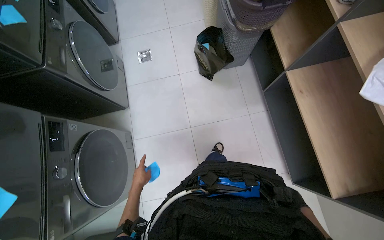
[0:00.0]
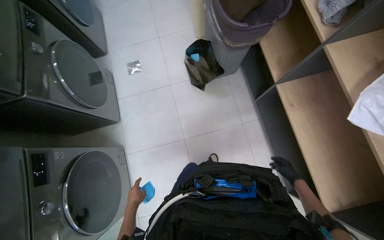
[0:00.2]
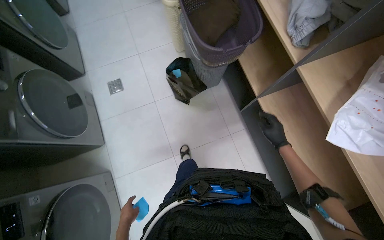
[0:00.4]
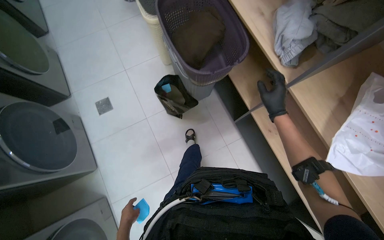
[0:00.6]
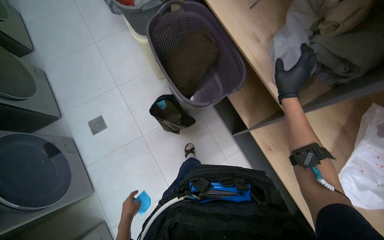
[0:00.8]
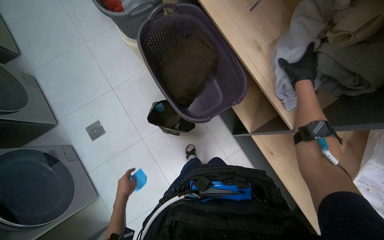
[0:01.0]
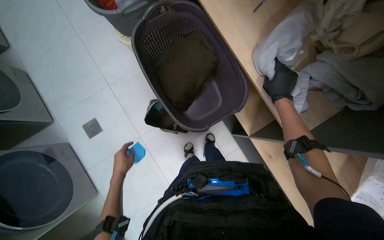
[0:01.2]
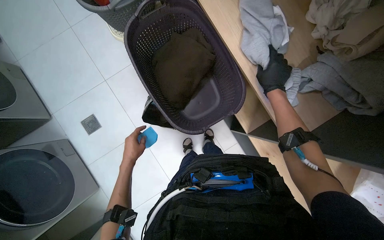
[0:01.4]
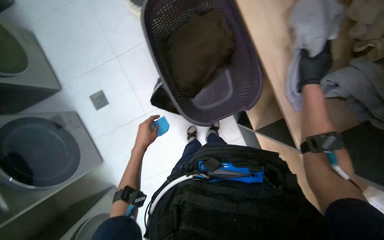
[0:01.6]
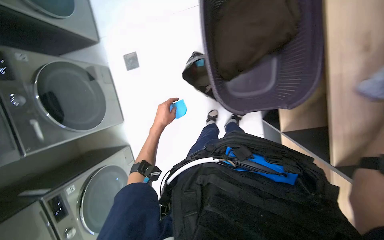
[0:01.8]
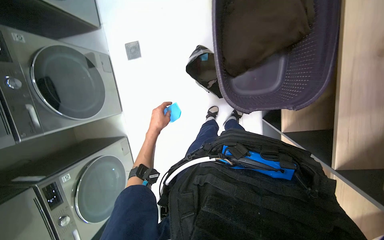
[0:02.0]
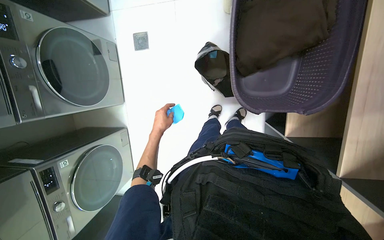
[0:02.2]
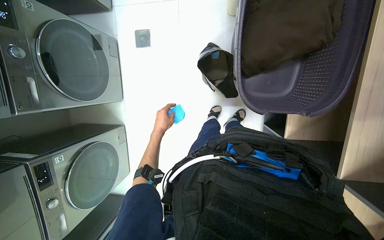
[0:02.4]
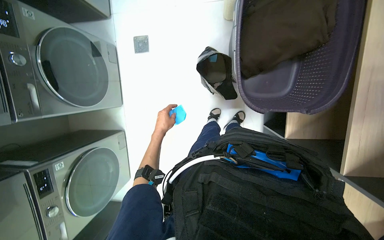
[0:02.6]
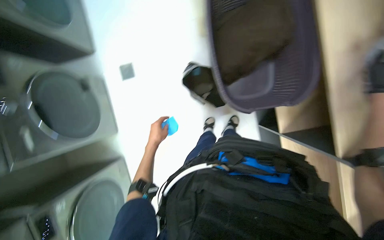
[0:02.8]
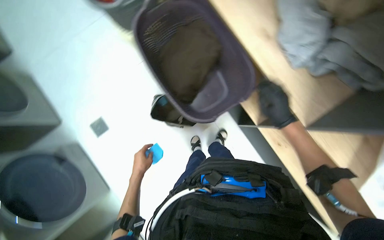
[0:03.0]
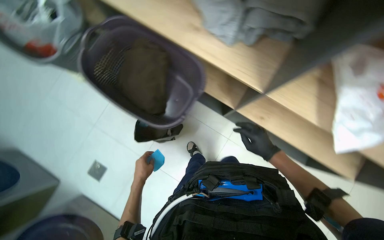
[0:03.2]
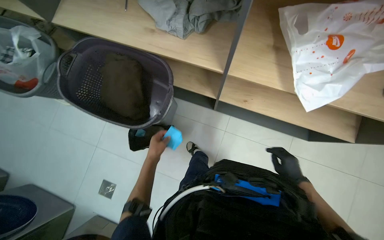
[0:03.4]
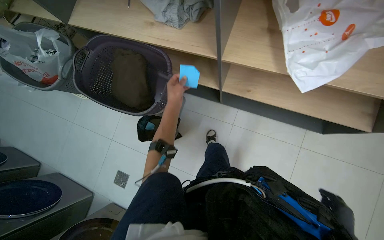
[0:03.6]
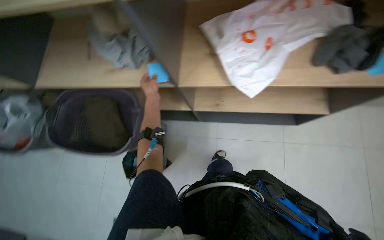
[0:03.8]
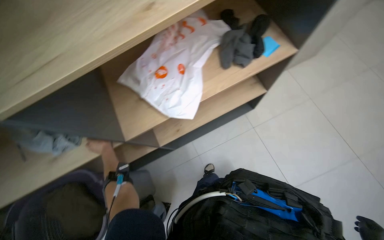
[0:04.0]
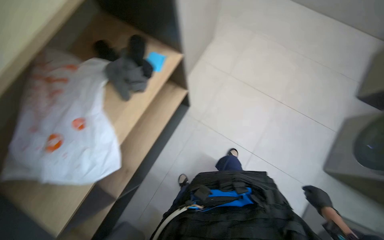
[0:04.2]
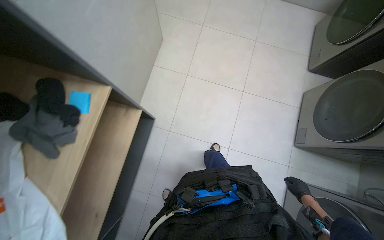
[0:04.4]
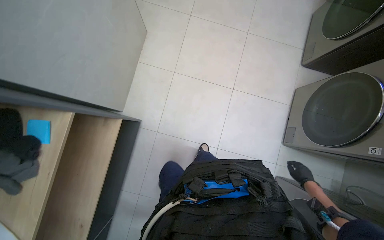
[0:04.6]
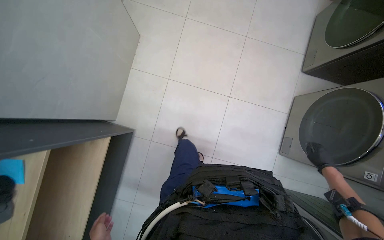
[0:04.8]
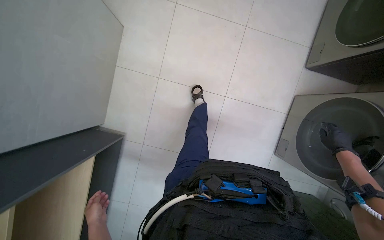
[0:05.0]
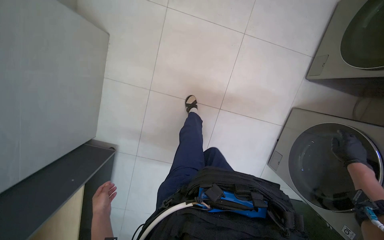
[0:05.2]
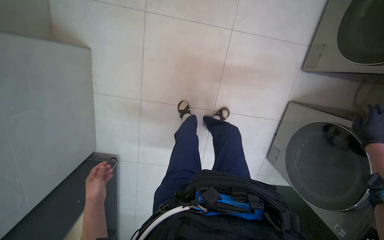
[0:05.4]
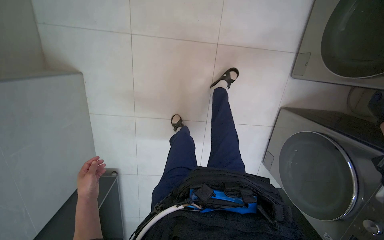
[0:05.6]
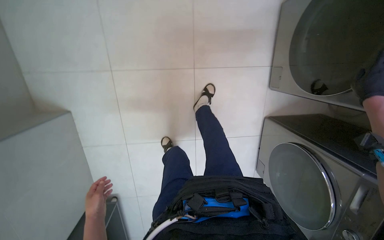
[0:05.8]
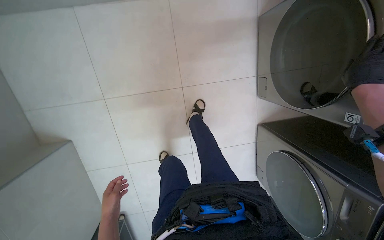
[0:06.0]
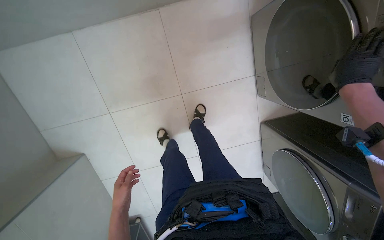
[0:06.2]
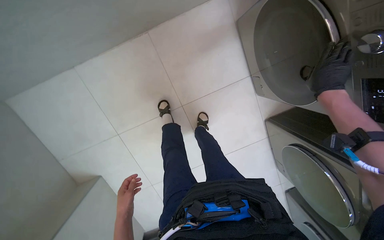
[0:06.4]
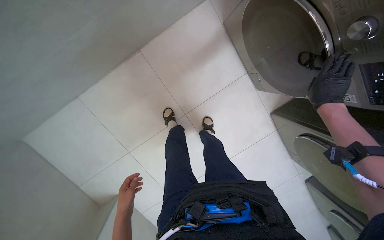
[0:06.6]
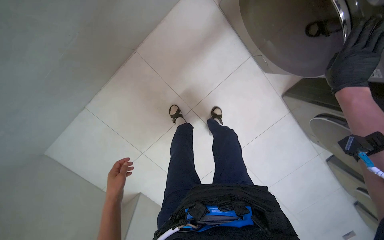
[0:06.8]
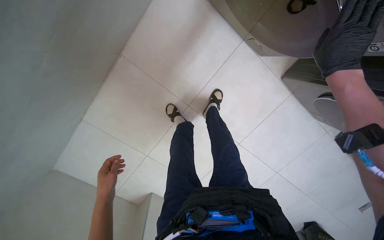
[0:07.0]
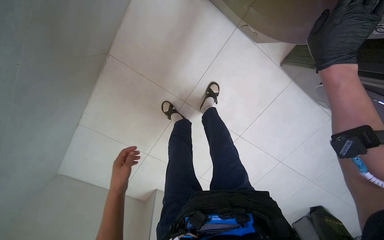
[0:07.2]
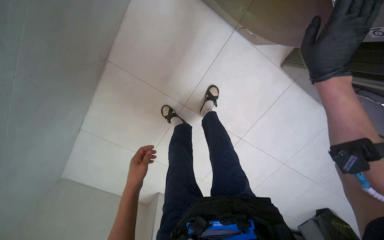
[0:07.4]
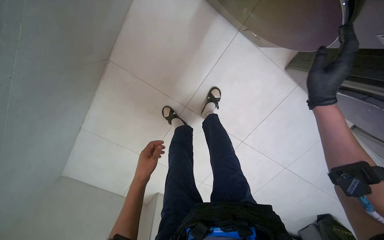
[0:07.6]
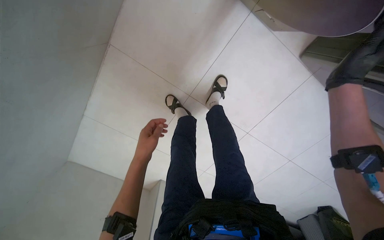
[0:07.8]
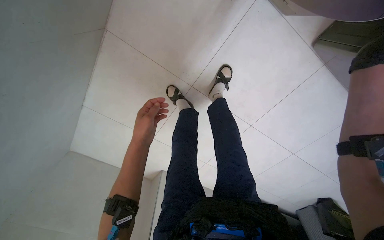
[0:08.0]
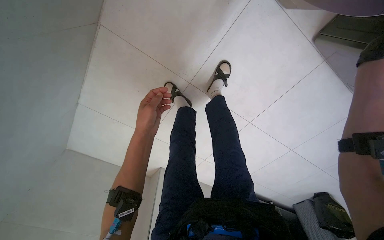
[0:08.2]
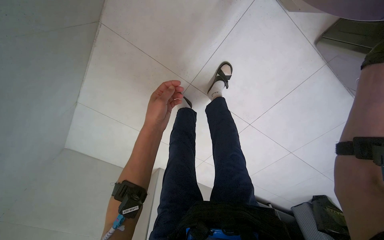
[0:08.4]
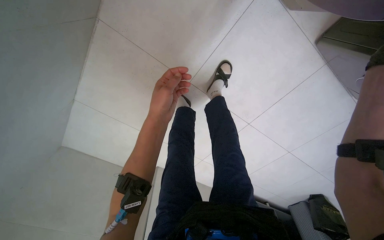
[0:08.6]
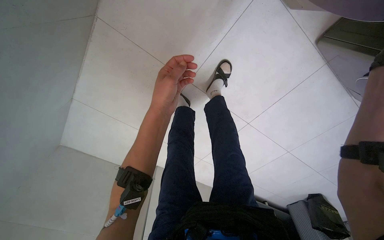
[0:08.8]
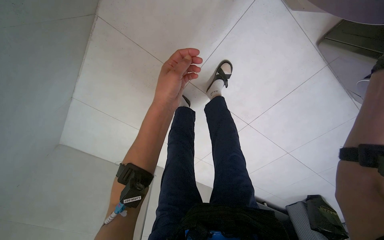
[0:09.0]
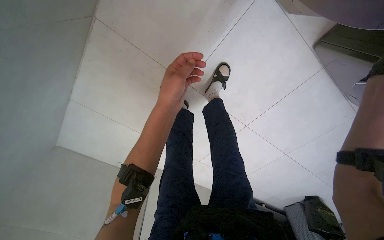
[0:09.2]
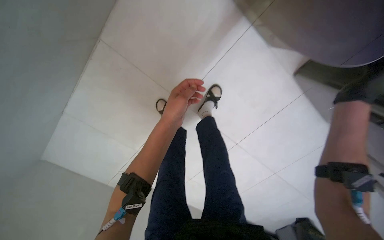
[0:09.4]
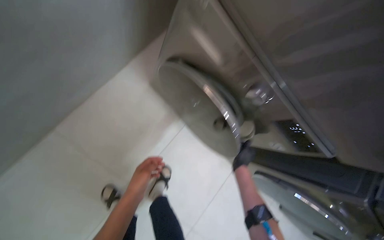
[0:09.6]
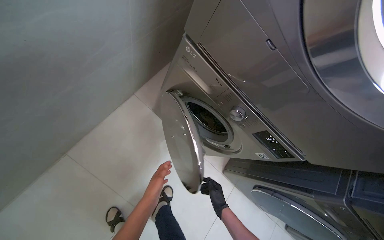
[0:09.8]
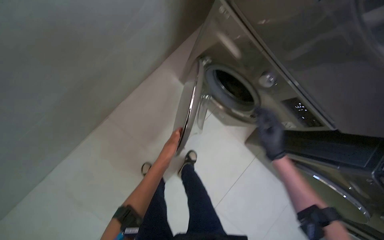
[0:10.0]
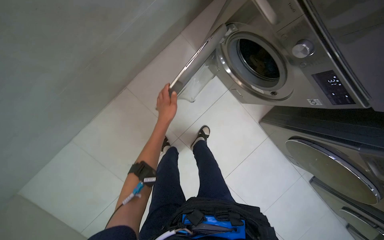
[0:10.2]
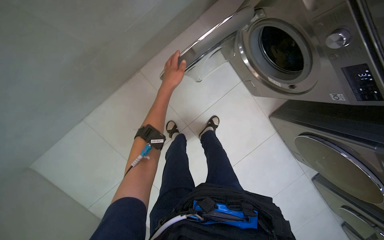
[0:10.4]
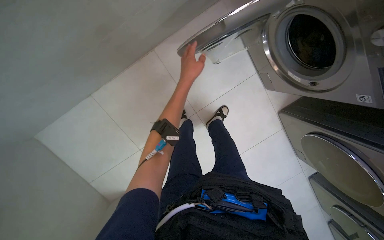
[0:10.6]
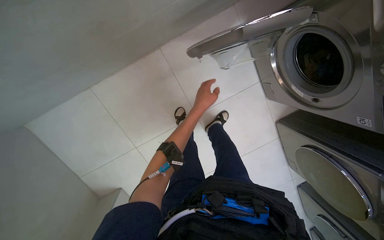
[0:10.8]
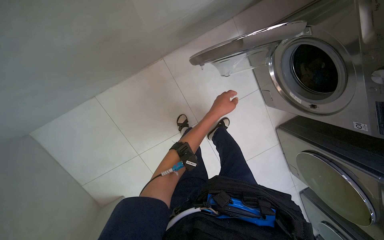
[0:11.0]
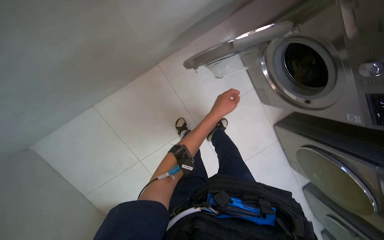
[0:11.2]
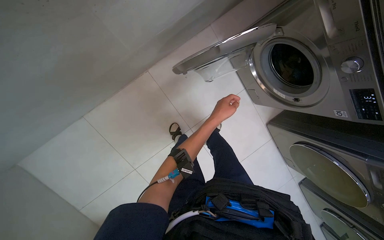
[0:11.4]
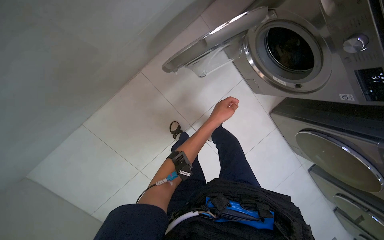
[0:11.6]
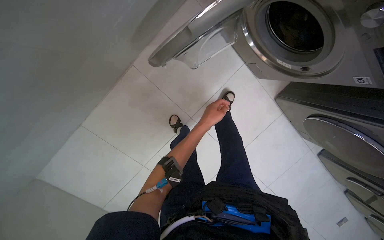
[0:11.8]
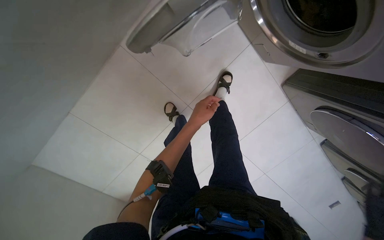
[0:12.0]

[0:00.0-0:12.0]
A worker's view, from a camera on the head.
Job: managing laundry.
The whole recording: Processing laundry. The worker prepares detergent, sorts clothes, loads them into washing machines, and operates the controls.
0:00.0 to 0:01.6: The wearer moves roughly 80 cm. The view tilts some 15 degrees downward.
0:03.0 to 0:04.4: The camera is carried about 50 cm. The wearer looks approximately 80 degrees further to the right. The view tilts about 25 degrees upward.
0:04.4 to 0:06.0: The camera travels about 80 cm. The view tilts some 15 degrees downward.
0:07.6 to 0:09.0: The left hand heads up the picture, nearer to the camera and to the right, covering roughly 25 cm.
0:09.0 to 0:10.4: The view tips upward by about 25 degrees.
0:10.4 to 0:12.0: The camera pitches downward, by some 15 degrees. The left hand goes about 15 cm down the picture.

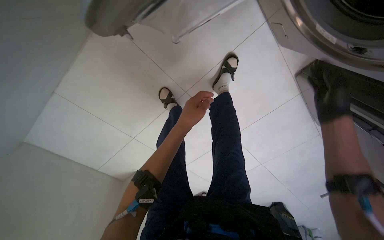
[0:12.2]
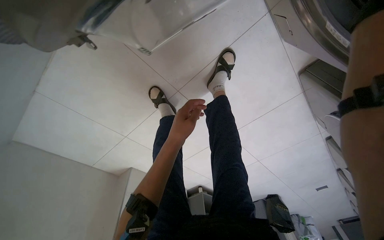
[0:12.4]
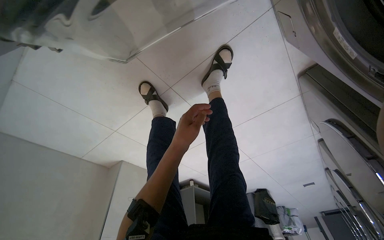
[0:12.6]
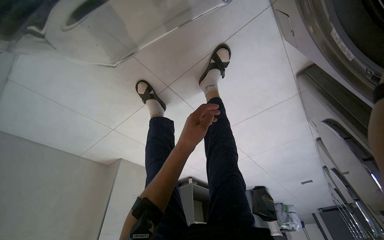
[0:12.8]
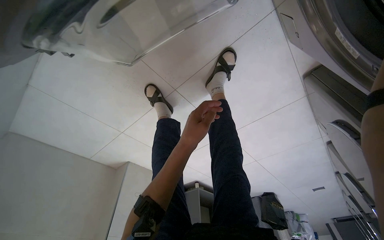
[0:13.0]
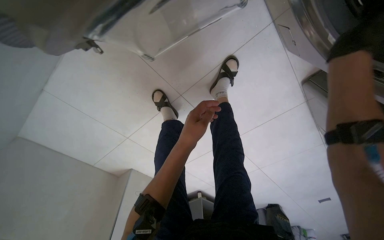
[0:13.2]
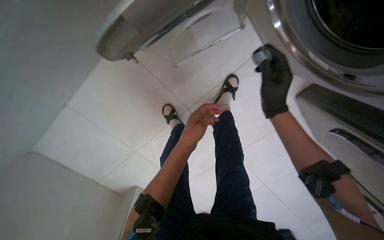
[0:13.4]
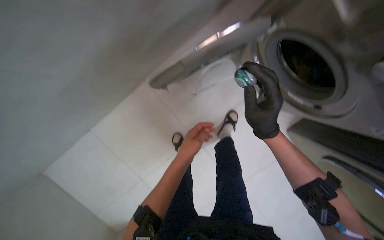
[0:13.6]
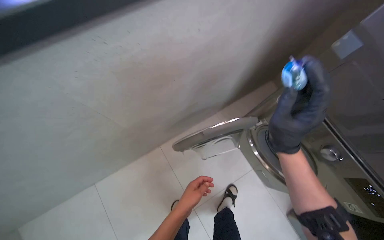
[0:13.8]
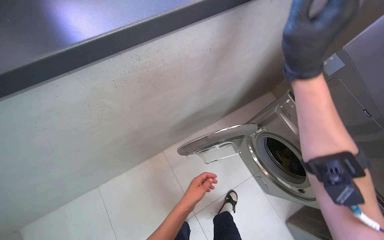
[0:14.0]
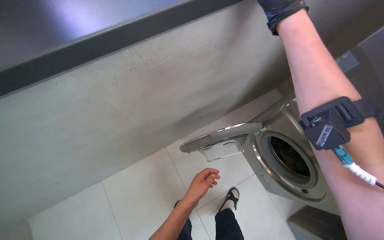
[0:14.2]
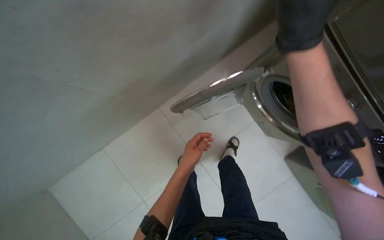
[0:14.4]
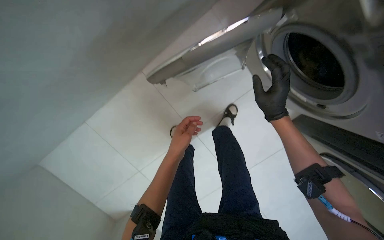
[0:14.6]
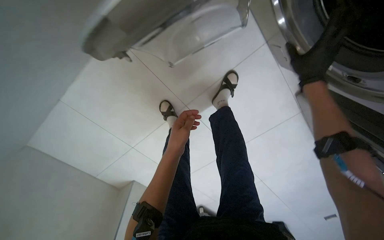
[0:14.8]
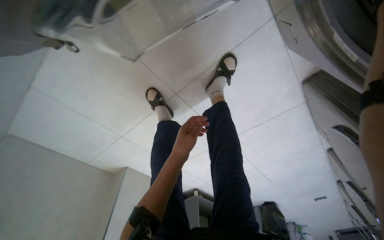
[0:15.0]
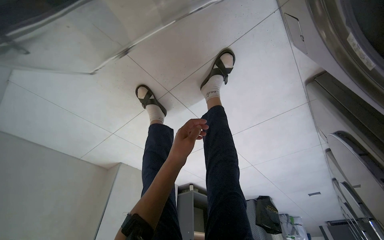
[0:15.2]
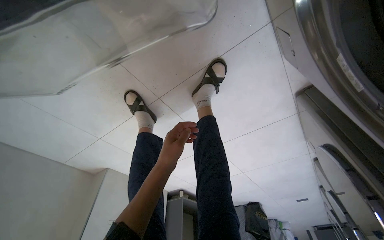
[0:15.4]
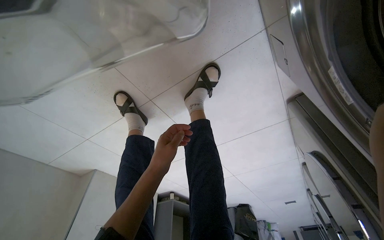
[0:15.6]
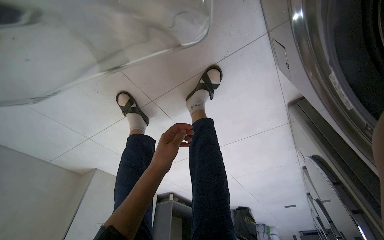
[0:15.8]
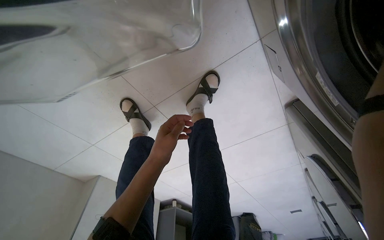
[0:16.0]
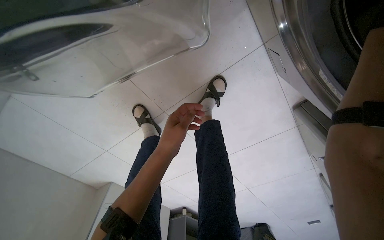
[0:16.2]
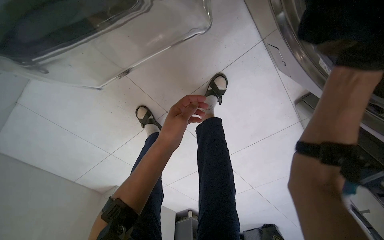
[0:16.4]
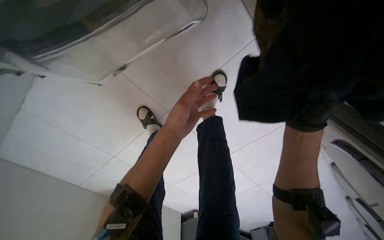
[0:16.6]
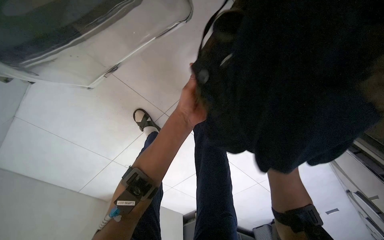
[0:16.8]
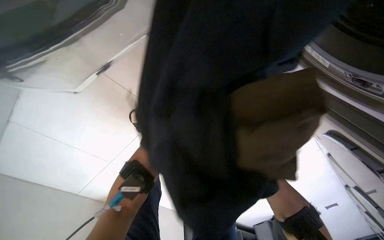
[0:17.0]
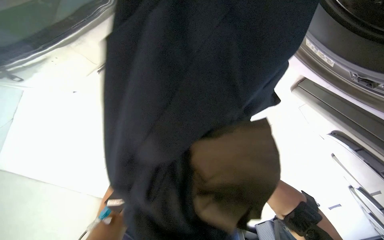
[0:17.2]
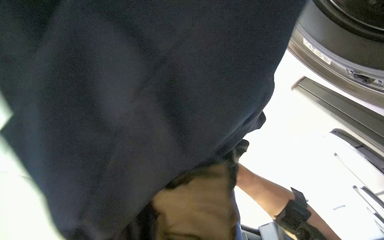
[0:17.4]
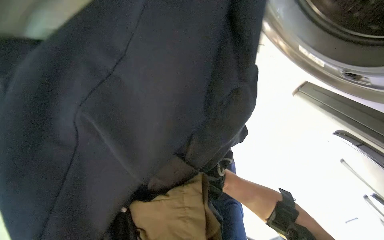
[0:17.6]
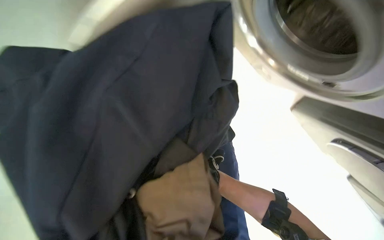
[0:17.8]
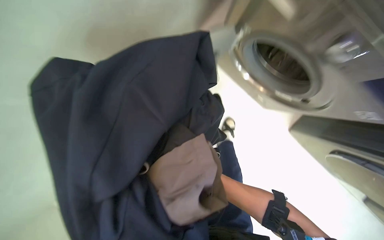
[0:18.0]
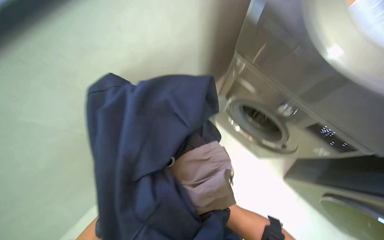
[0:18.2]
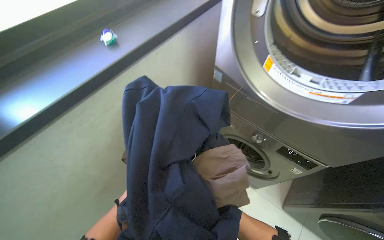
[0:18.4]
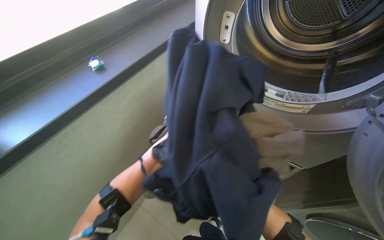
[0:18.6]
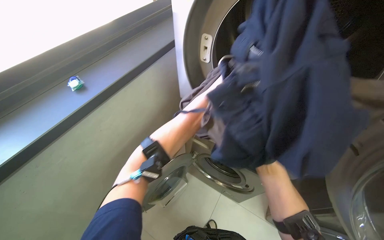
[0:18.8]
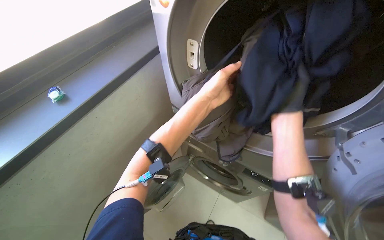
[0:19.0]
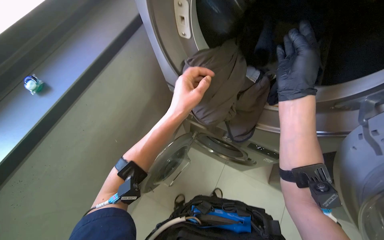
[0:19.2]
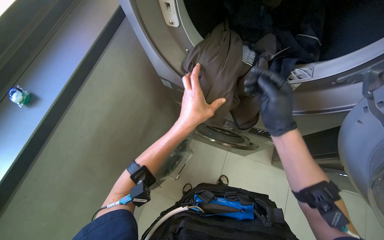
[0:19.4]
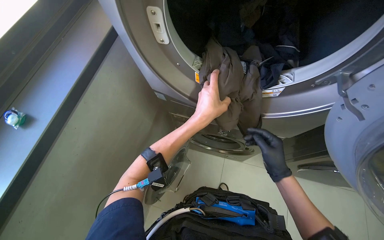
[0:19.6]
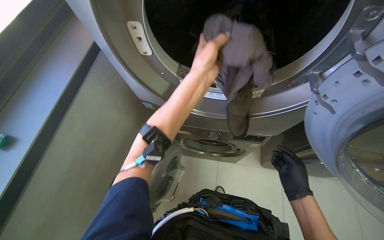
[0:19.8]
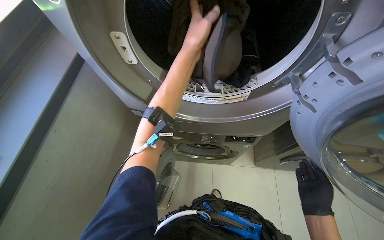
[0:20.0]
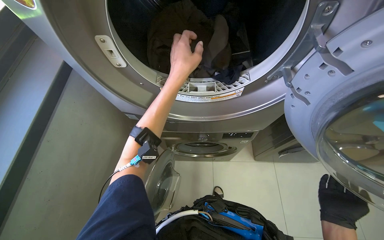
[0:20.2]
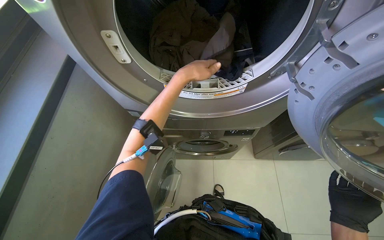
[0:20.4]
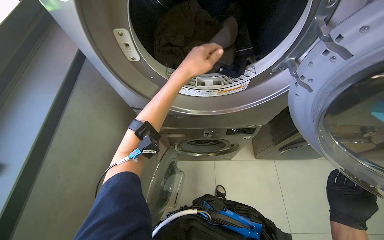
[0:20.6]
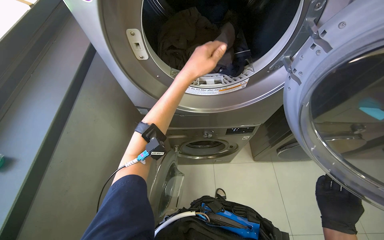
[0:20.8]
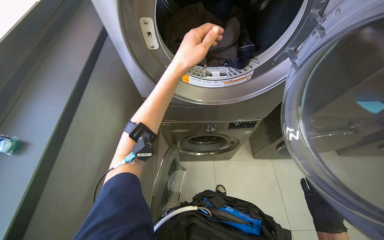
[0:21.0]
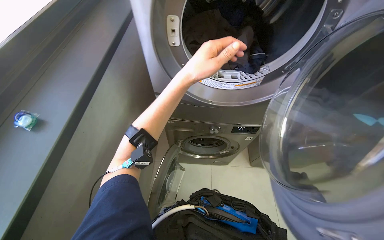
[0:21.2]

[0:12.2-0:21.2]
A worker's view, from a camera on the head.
Job: managing laundry.
The whole recording: Processing laundry. The worker prepares detergent, sorts clothes, loads them into washing machines, and operates the controls.
0:13.8 to 0:15.2: The wearer looks about 35 degrees further downward.
0:15.2 to 0:16.6: The left hand goes some 20 cm up the picture.
0:16.6 to 0:18.2: The wearer looks roughly 25 degrees further upward.
0:18.2 to 0:19.8: The head rotates roughly 35 degrees to the right. The camera pitches upward, by some 10 degrees.
0:19.8 to 0:21.2: The right hand goes some 20 cm down the picture.
